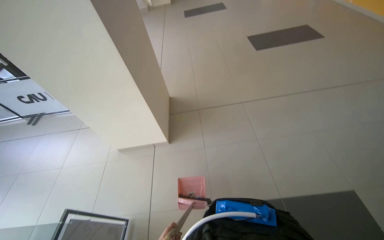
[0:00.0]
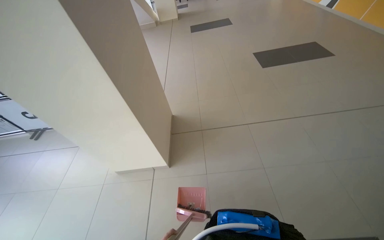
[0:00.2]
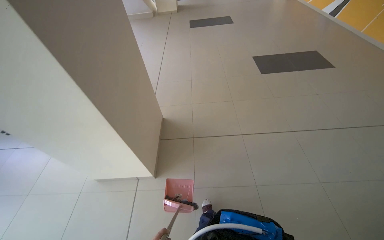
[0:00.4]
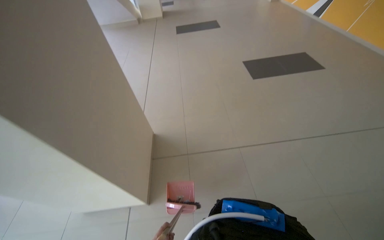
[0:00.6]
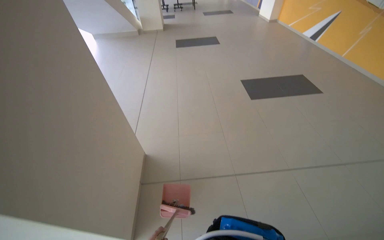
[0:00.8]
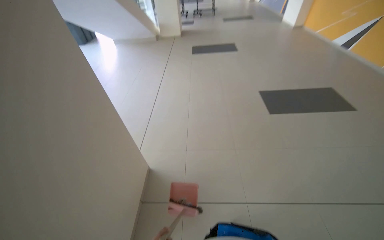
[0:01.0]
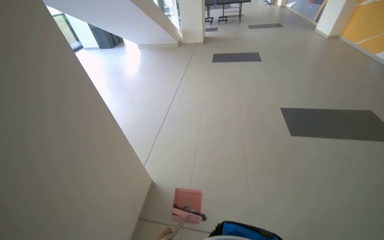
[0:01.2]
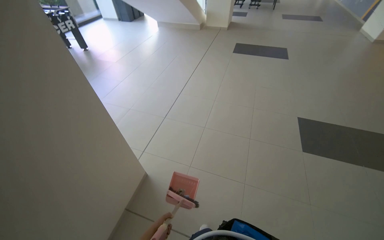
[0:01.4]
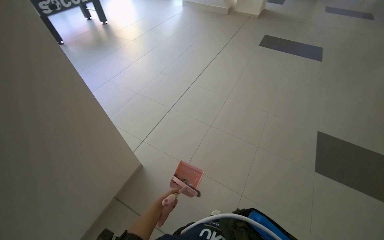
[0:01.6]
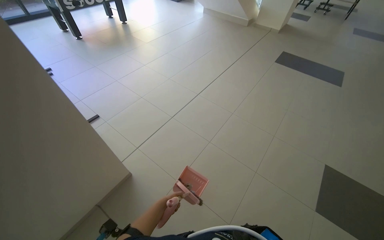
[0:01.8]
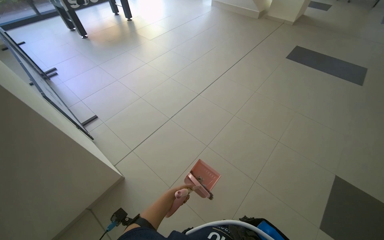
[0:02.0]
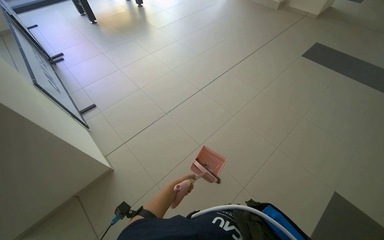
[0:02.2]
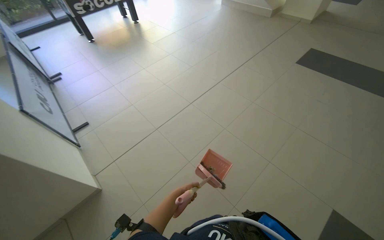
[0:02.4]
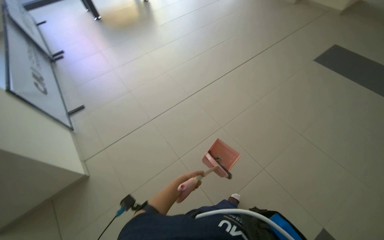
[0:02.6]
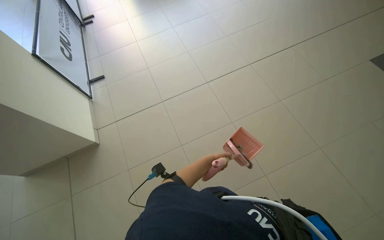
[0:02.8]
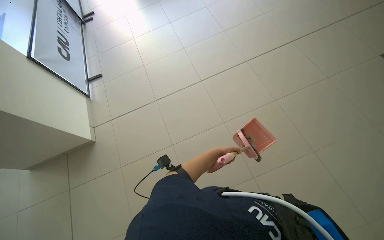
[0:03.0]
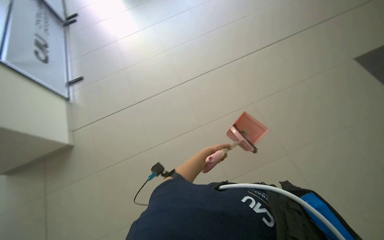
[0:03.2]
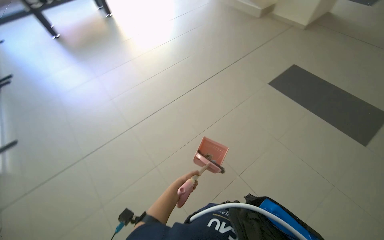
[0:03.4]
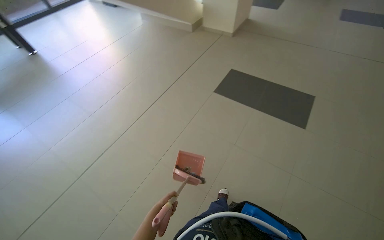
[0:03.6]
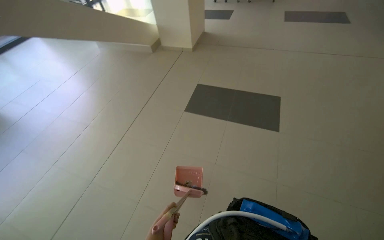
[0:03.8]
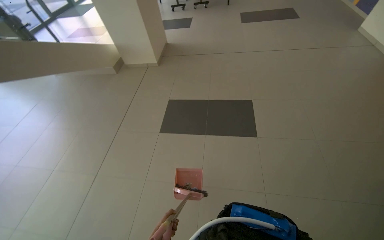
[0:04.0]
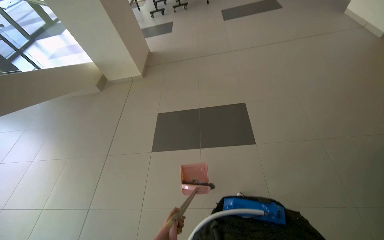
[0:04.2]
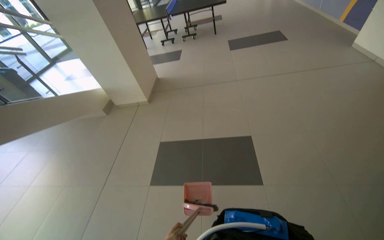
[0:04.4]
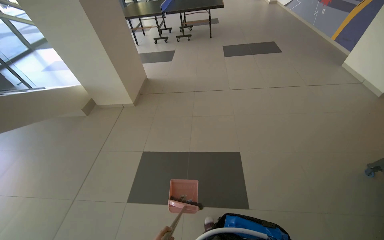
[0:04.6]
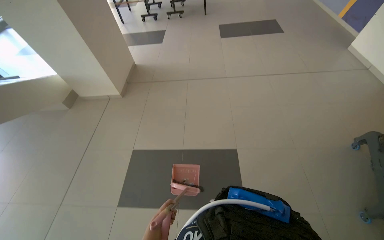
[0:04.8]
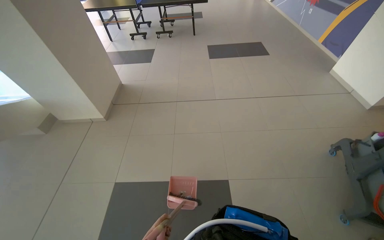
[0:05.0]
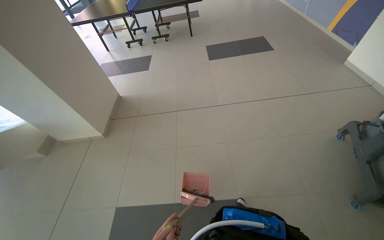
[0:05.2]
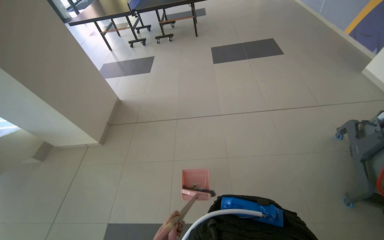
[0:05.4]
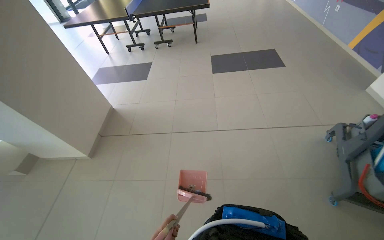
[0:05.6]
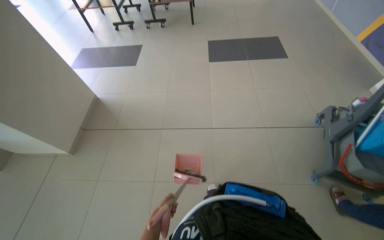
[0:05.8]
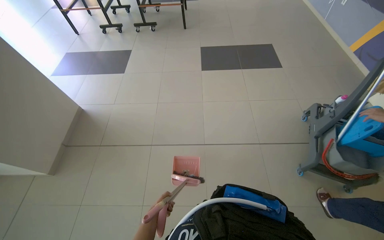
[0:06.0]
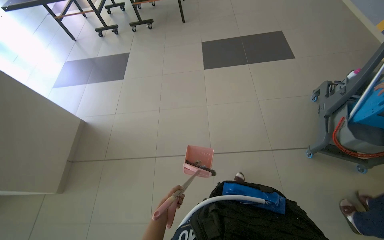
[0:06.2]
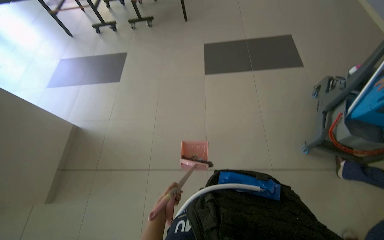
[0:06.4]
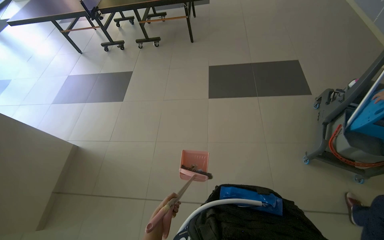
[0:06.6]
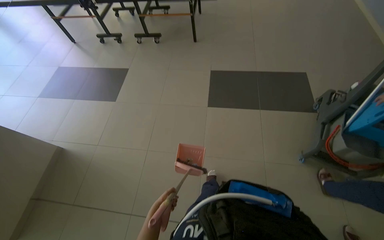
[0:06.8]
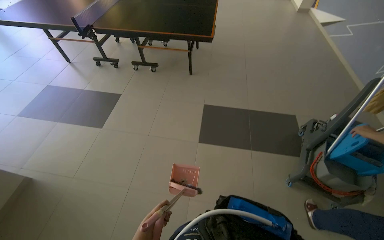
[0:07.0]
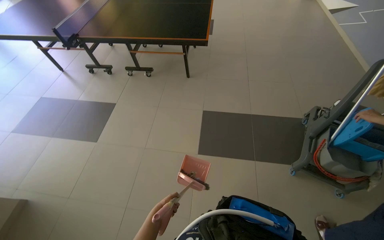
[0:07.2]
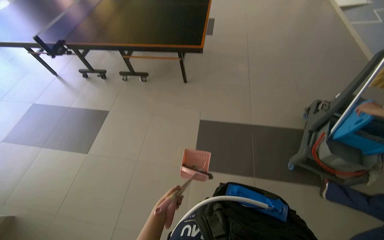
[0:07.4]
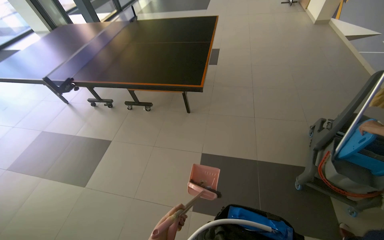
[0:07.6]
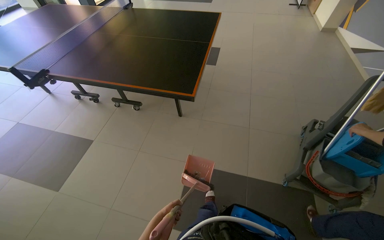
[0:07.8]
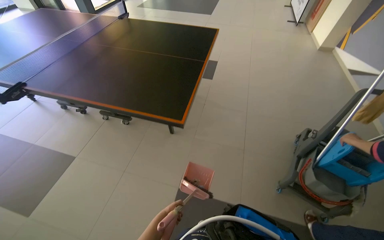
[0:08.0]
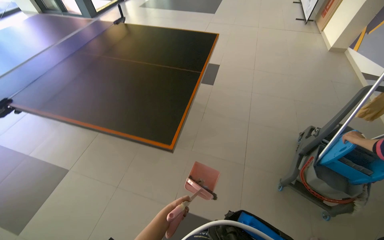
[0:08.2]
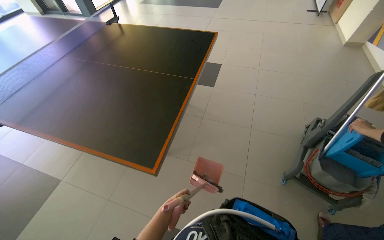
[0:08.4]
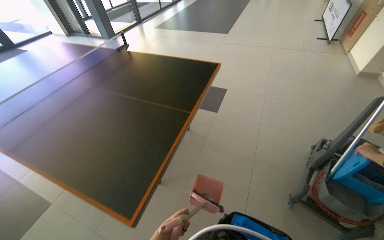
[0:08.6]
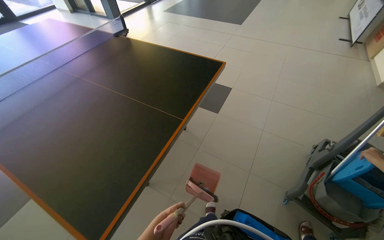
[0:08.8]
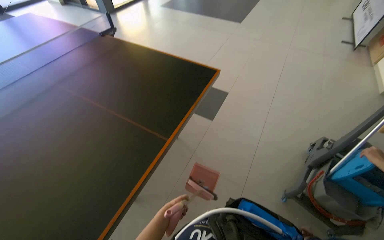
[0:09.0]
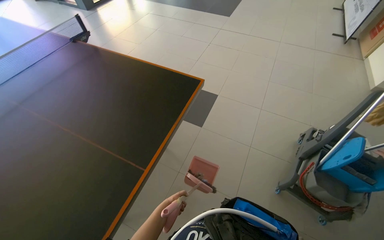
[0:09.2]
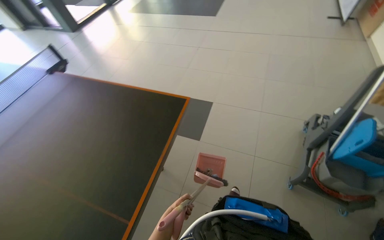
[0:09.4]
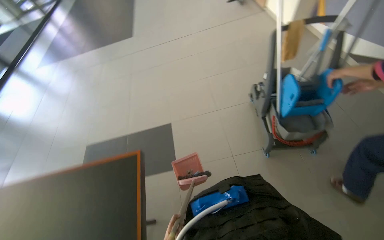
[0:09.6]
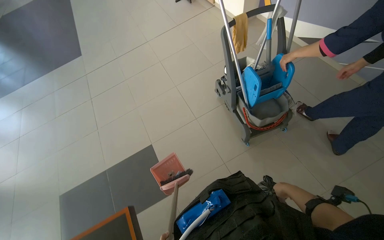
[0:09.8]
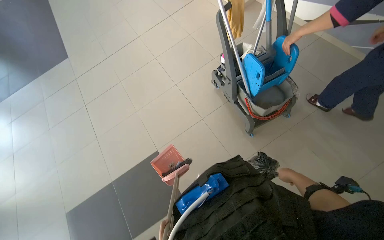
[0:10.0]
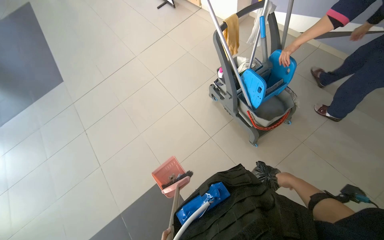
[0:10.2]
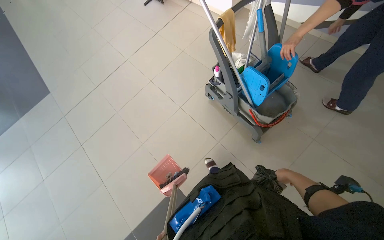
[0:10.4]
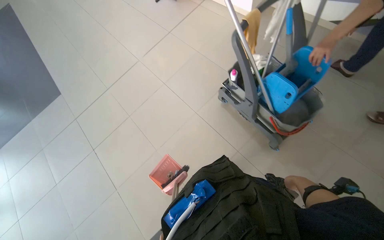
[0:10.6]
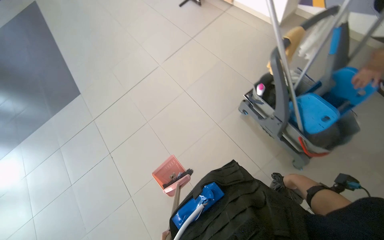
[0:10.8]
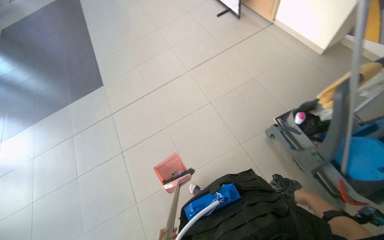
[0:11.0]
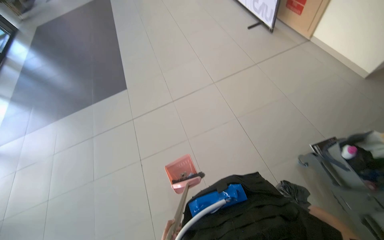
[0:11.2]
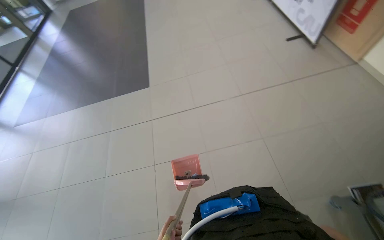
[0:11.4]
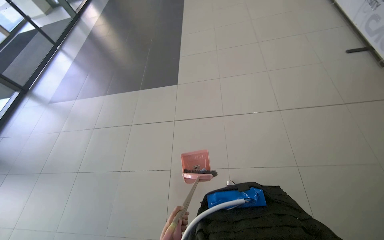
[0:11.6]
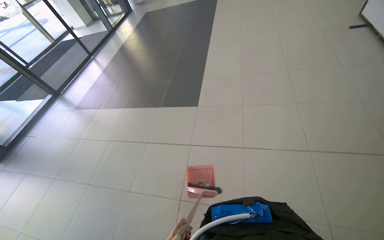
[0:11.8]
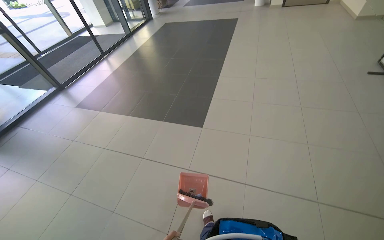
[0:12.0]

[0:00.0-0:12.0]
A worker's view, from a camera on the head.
Job: sweeping floor.
The whole recording: Sweeping and collecting debris from floor. The worker sweeps debris from the floor with a broom and collects it into a dustpan.
0:00.0 to 0:01.6: The camera is carried approximately 1 m. The head rotates approximately 35 degrees to the left.
0:01.6 to 0:03.0: The head travels about 1 m. The wearer's head swings roughly 35 degrees to the left. The view tips downward by about 15 degrees.
0:03.0 to 0:04.4: The wearer's head swings about 75 degrees to the right. The view tilts some 35 degrees upward.
0:04.4 to 0:06.0: The camera travels roughly 1.5 m.
0:09.0 to 0:10.4: The wearer looks roughly 65 degrees further to the right.
0:10.4 to 0:12.0: The wearer moves roughly 60 cm. The head rotates roughly 60 degrees to the left. The wearer looks roughly 15 degrees further upward.

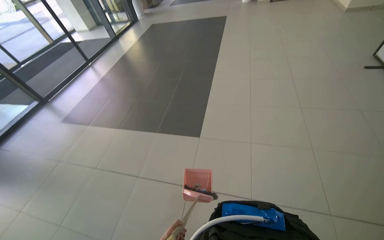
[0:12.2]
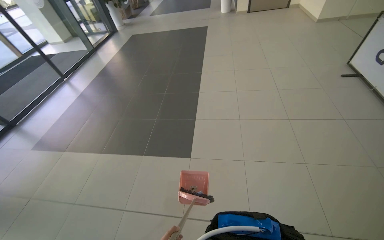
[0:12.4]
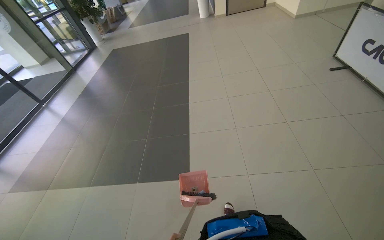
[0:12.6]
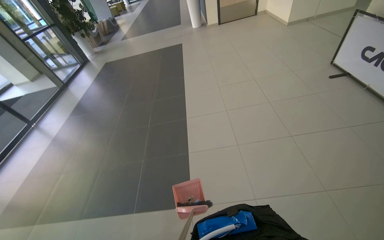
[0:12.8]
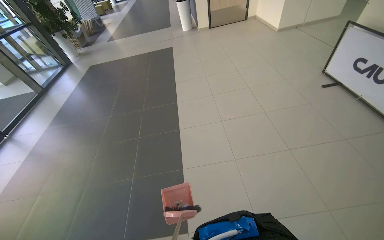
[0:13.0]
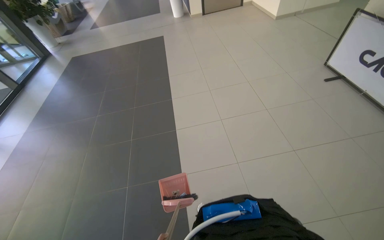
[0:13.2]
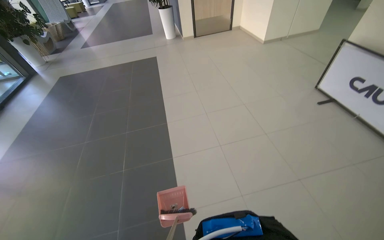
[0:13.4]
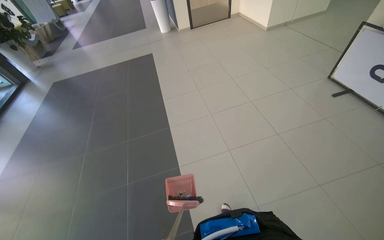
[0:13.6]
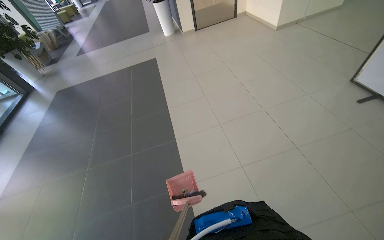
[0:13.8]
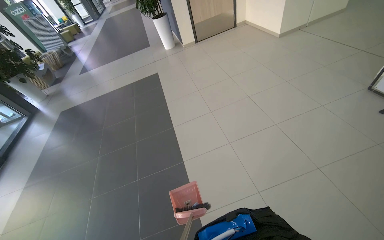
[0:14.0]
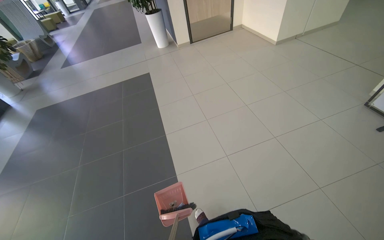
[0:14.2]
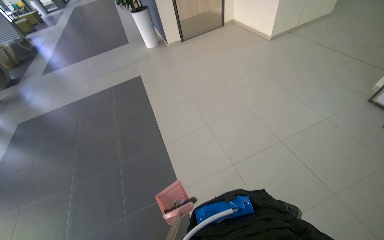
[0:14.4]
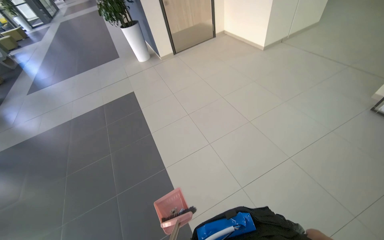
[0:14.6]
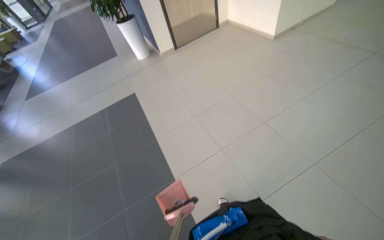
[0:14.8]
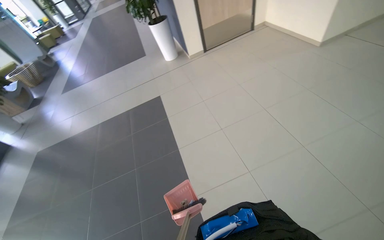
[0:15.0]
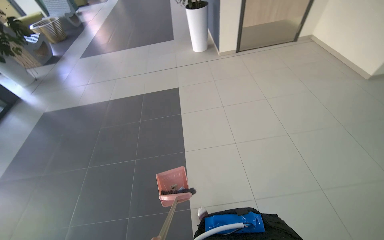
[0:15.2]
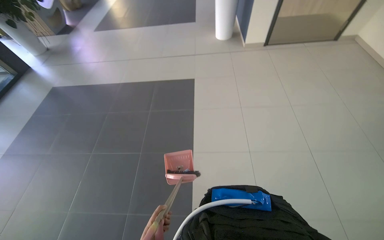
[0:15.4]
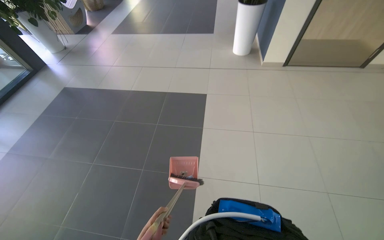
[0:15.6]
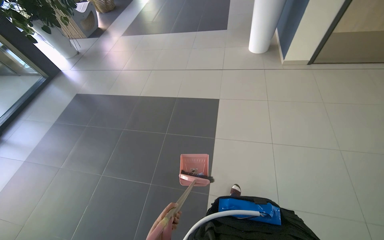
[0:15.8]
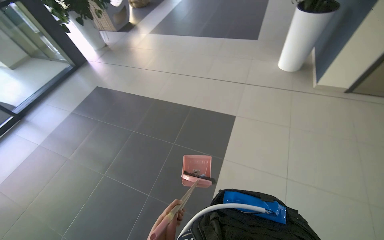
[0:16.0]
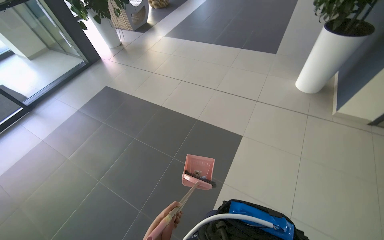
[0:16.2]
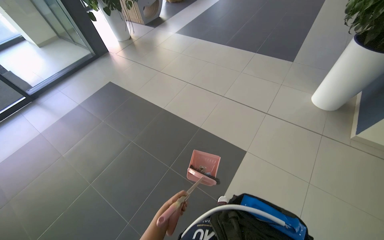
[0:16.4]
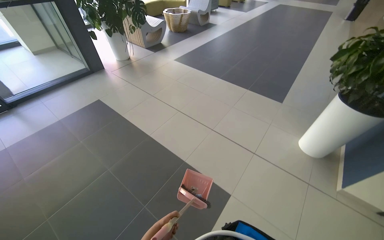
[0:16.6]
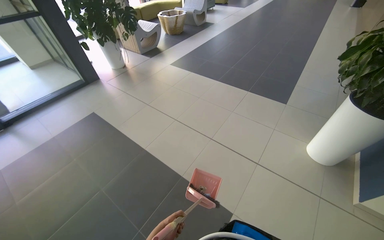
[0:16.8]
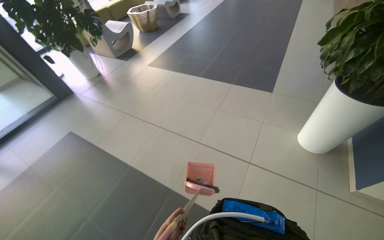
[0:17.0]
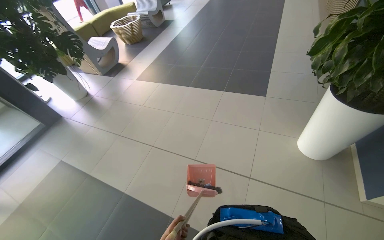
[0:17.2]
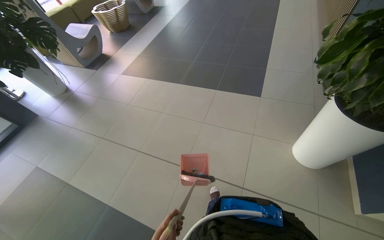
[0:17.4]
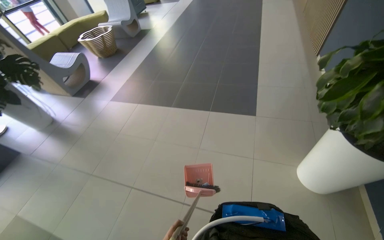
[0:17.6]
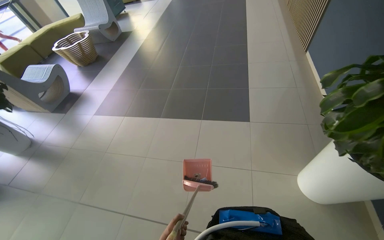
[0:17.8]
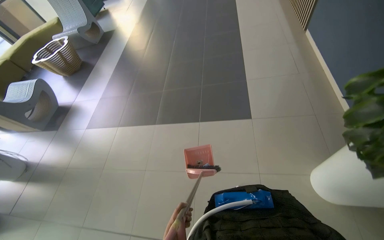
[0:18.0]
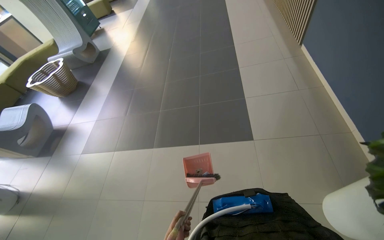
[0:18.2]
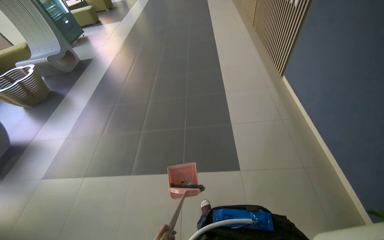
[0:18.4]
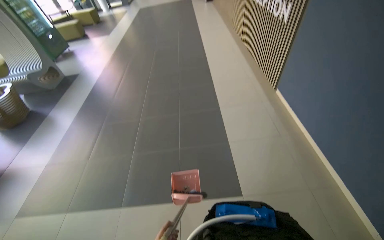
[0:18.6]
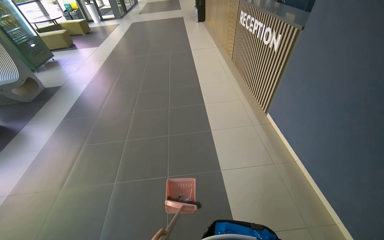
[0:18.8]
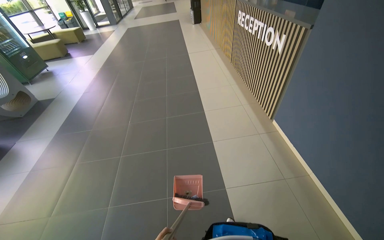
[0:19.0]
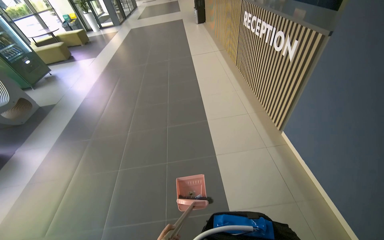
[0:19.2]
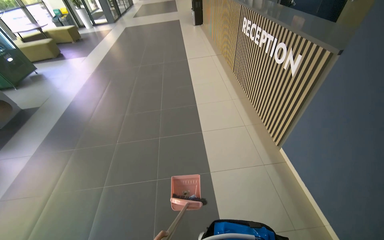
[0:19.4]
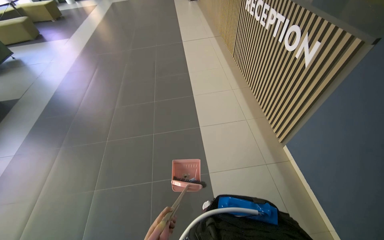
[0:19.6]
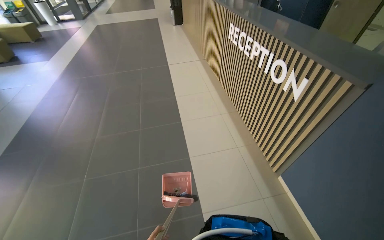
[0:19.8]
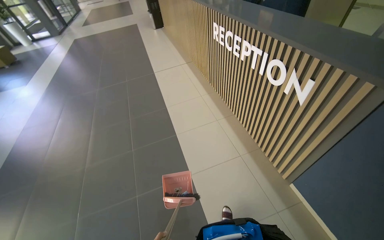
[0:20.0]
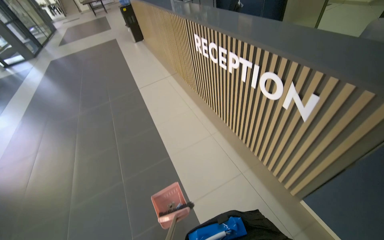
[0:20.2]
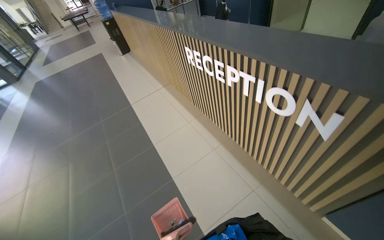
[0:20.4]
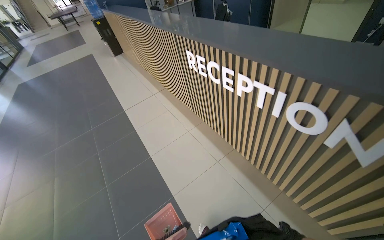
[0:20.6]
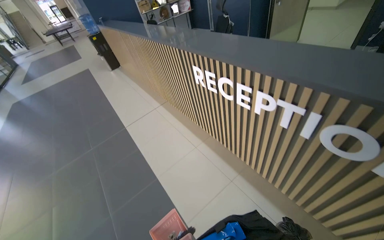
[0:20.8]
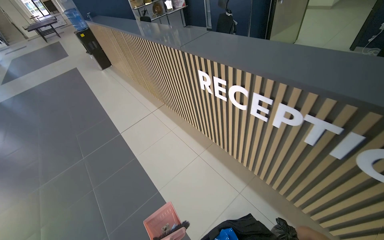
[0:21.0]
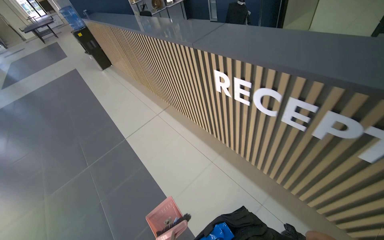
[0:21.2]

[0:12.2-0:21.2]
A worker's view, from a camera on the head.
Job: sweeping floor.
The whole recording: Sweeping and collecting debris from floor. The worker sweeps debris from the floor with a broom and collects it into a dustpan.
0:12.2 to 0:13.8: The camera is carried roughly 1.5 m. The head turns to the right by approximately 30 degrees.
0:13.8 to 0:15.2: The head travels approximately 1.5 m.
0:15.2 to 0:16.6: The wearer moves about 70 cm. The head turns to the left by approximately 40 degrees.
0:16.6 to 0:18.2: The head travels about 1.5 m. The scene rotates counterclockwise by roughly 40 degrees.
